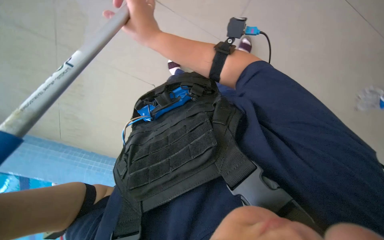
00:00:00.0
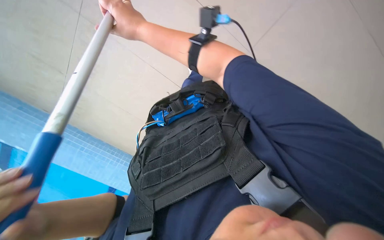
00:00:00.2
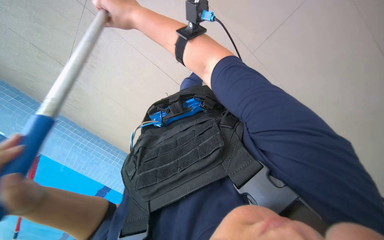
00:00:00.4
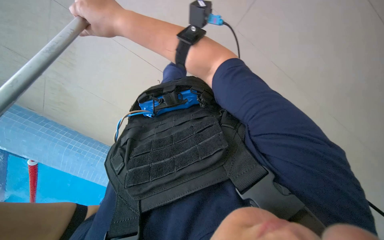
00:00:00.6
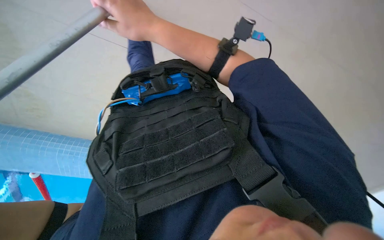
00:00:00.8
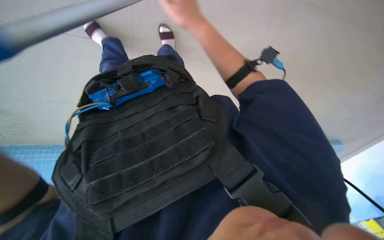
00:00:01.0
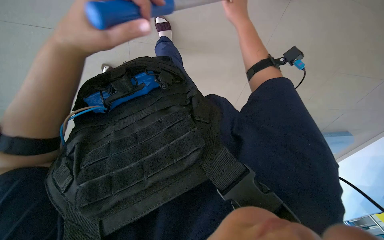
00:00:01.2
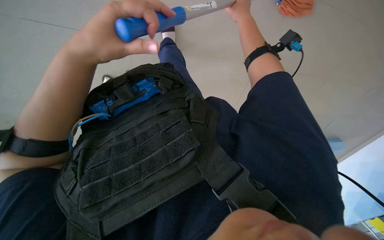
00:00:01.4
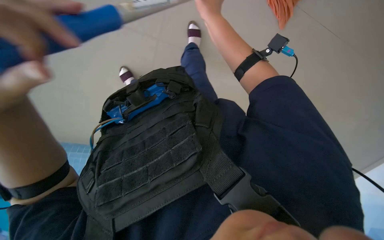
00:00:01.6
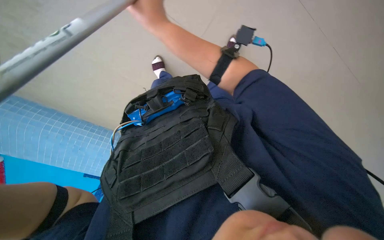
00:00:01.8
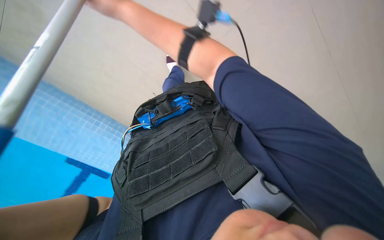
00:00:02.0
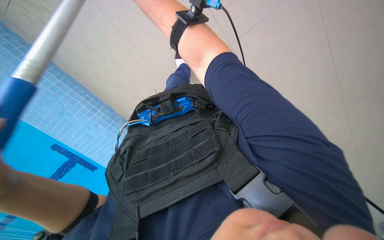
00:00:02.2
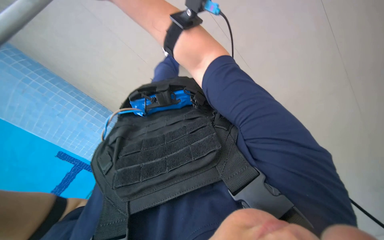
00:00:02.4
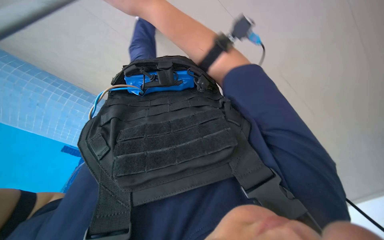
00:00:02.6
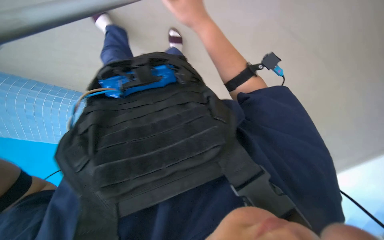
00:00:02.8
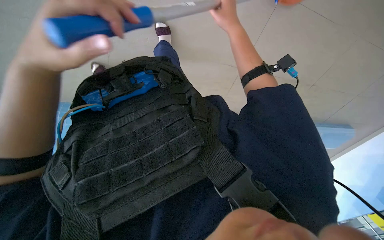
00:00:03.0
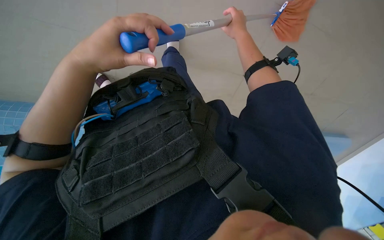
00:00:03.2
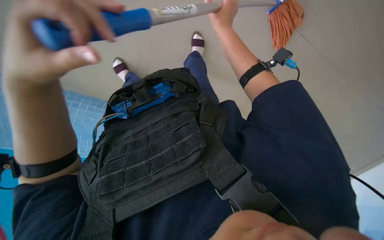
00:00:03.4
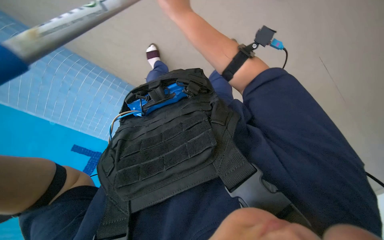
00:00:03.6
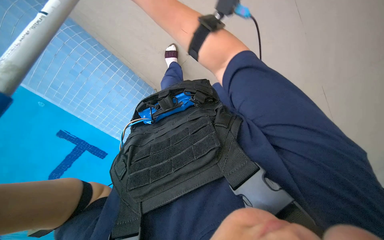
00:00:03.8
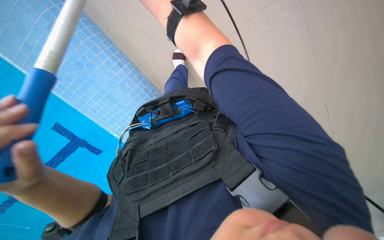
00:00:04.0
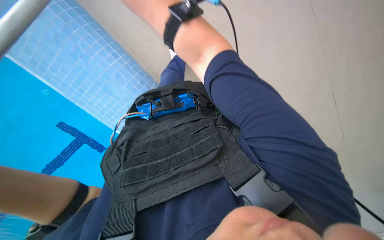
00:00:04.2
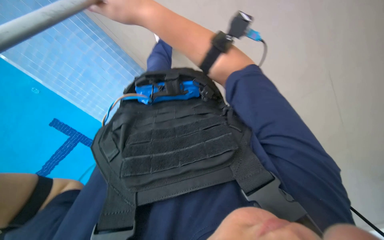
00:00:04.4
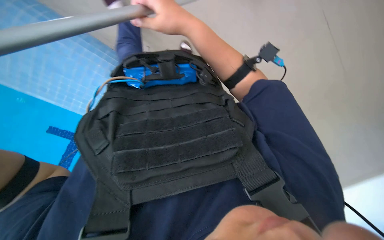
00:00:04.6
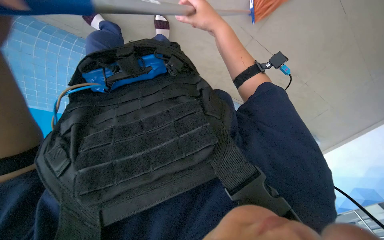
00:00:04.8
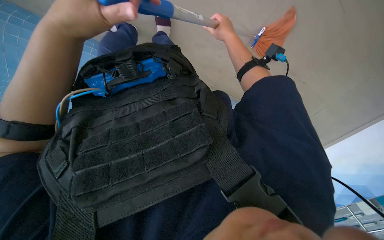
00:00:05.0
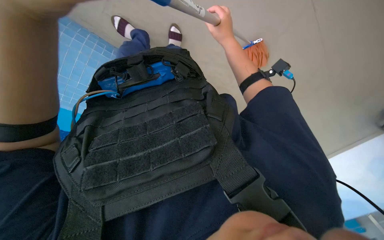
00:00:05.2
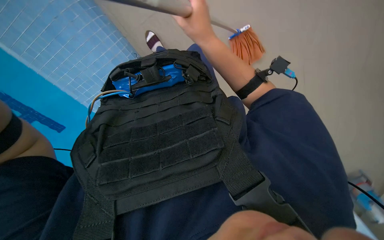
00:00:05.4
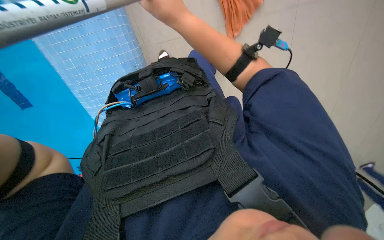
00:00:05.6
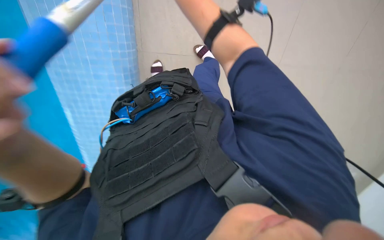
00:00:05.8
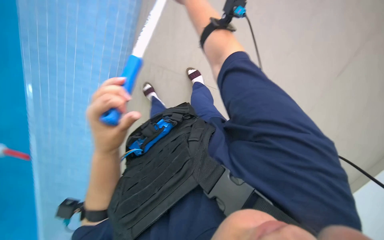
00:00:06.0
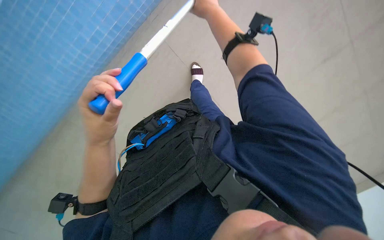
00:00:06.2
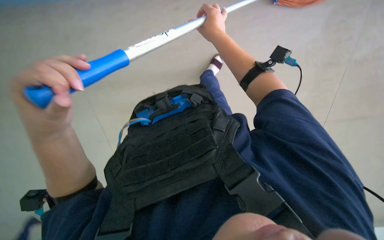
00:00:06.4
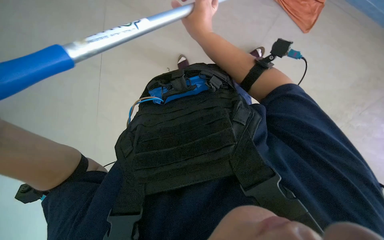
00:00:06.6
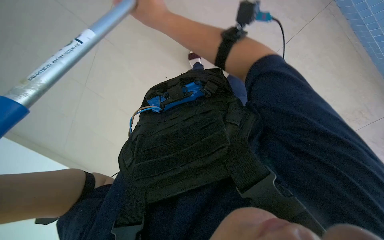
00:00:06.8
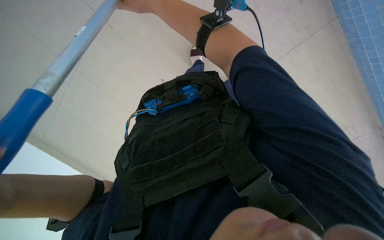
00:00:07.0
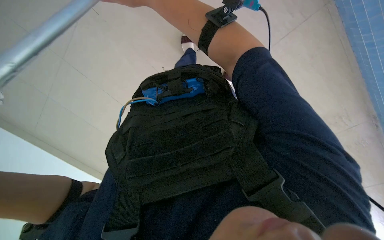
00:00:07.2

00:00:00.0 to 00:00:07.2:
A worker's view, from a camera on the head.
Job: mopping floor.
The whole recording: Mopping pool deck floor. The worker prepares the mop and mops the pool deck floor.
00:00:00.0 to 00:00:01.4: The camera sweeps to the right, by some 20 degrees. The right hand heads to the right, covering roughly 35 cm.

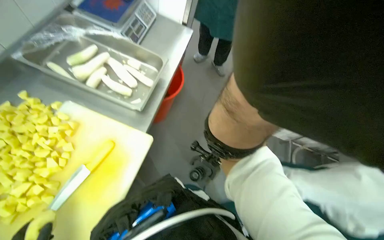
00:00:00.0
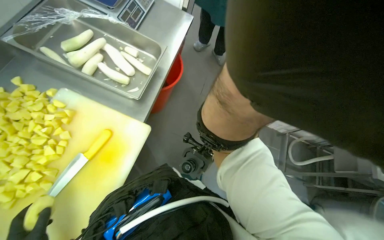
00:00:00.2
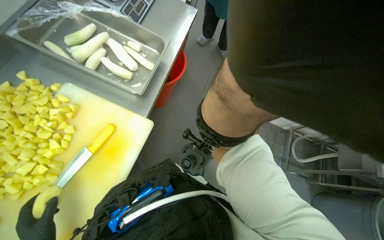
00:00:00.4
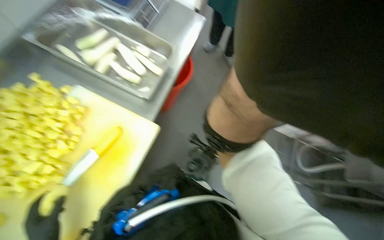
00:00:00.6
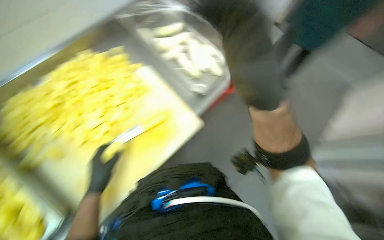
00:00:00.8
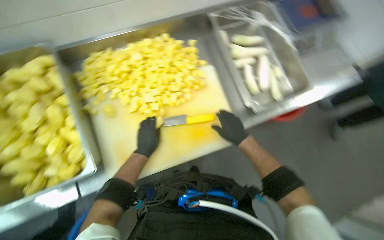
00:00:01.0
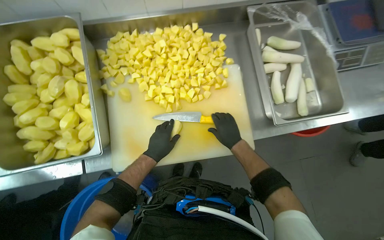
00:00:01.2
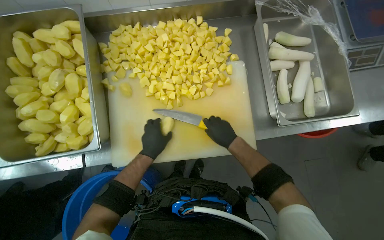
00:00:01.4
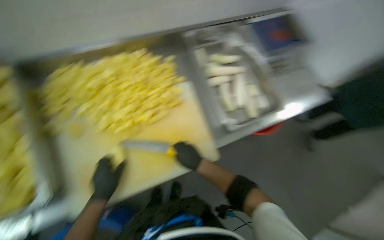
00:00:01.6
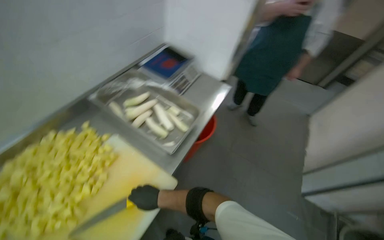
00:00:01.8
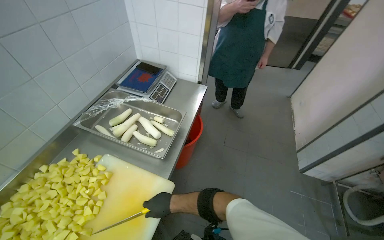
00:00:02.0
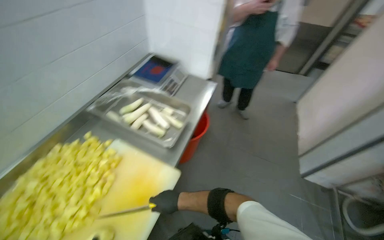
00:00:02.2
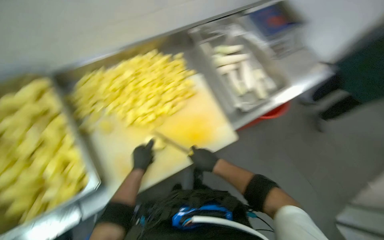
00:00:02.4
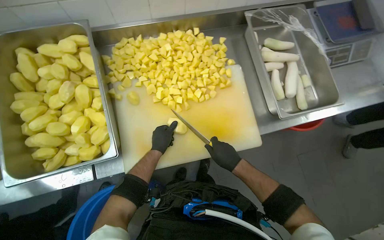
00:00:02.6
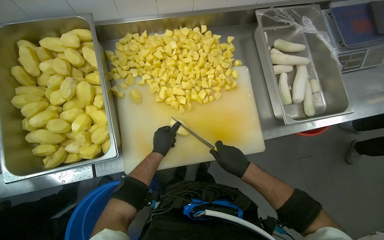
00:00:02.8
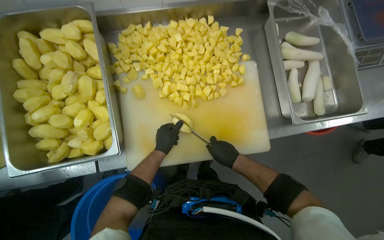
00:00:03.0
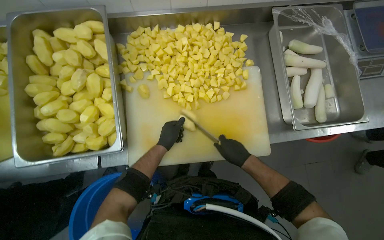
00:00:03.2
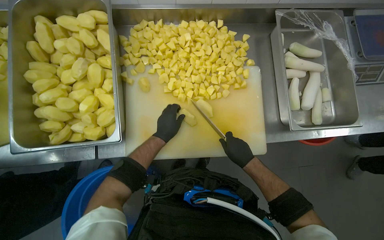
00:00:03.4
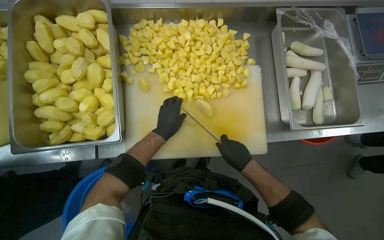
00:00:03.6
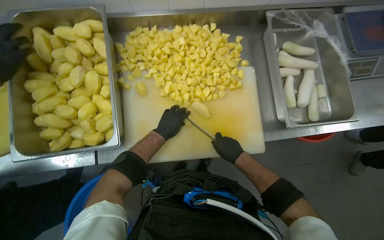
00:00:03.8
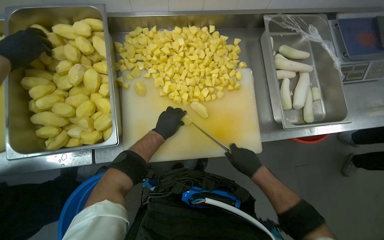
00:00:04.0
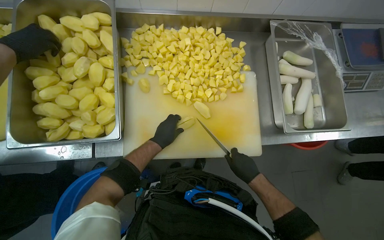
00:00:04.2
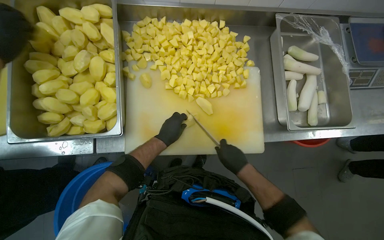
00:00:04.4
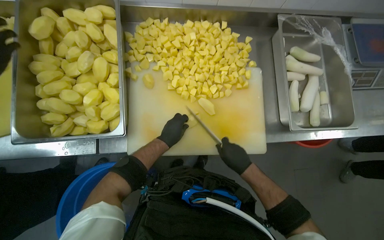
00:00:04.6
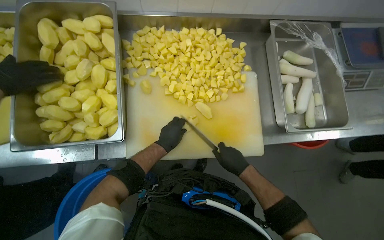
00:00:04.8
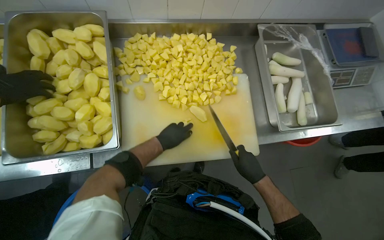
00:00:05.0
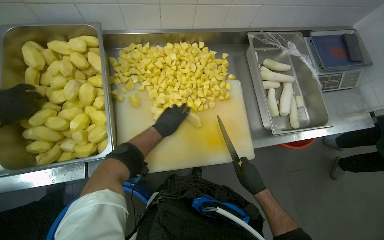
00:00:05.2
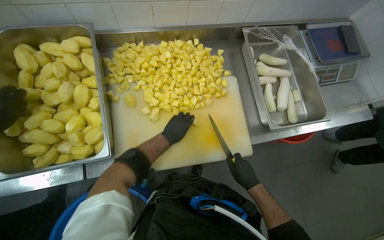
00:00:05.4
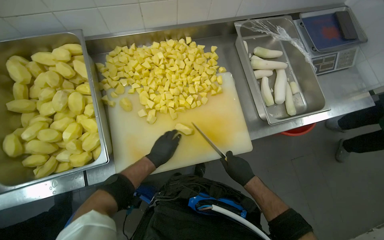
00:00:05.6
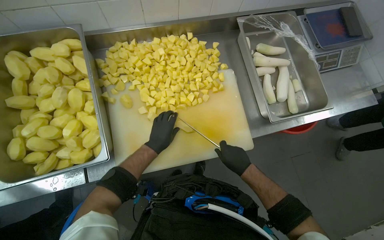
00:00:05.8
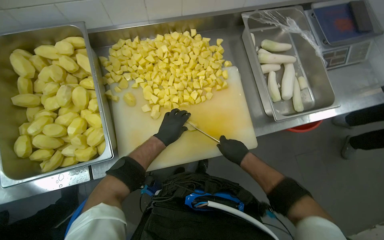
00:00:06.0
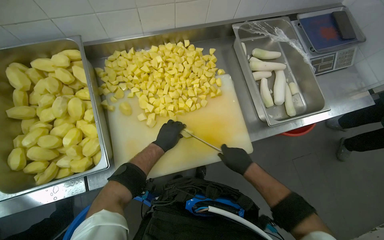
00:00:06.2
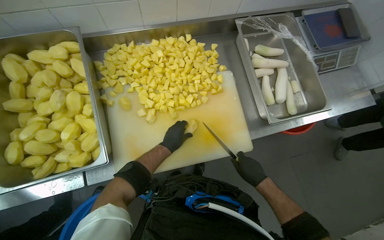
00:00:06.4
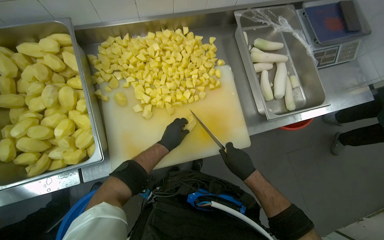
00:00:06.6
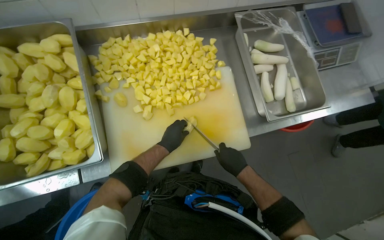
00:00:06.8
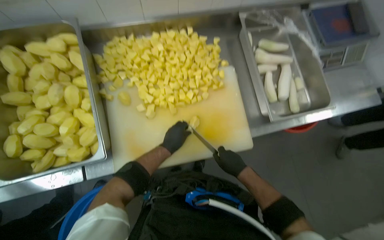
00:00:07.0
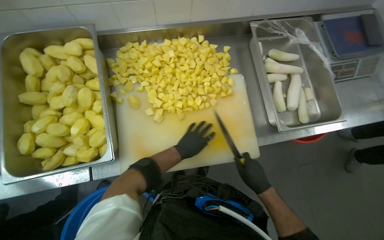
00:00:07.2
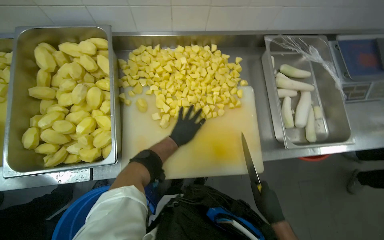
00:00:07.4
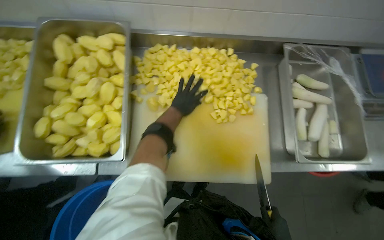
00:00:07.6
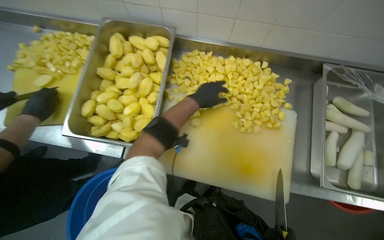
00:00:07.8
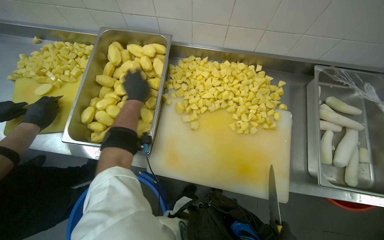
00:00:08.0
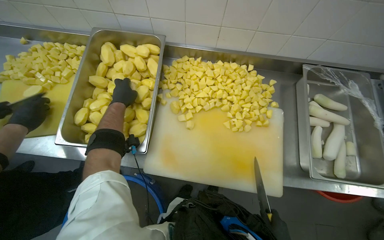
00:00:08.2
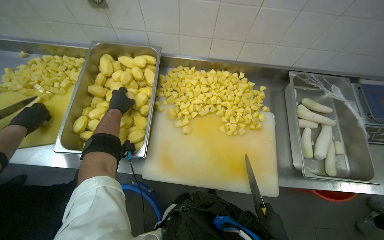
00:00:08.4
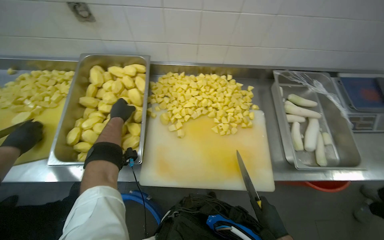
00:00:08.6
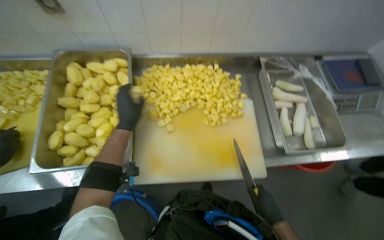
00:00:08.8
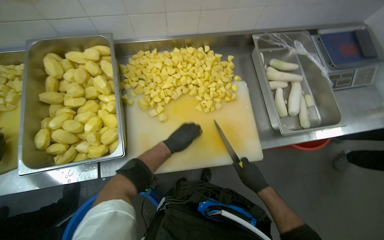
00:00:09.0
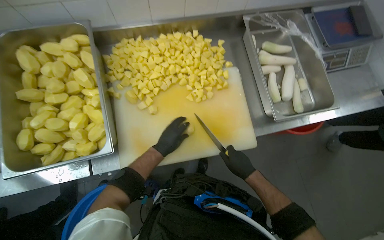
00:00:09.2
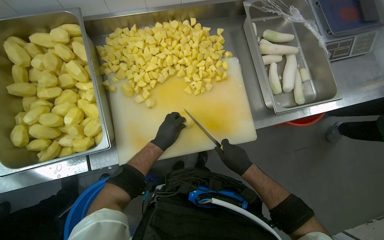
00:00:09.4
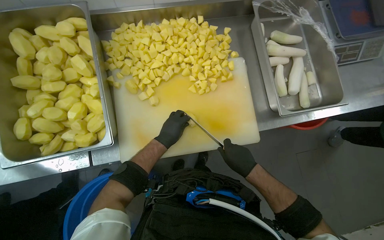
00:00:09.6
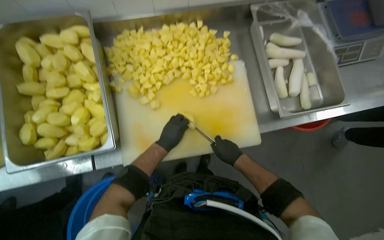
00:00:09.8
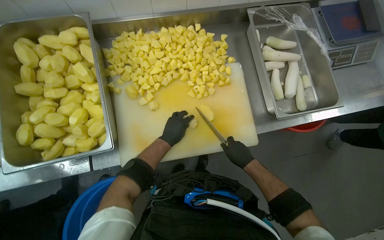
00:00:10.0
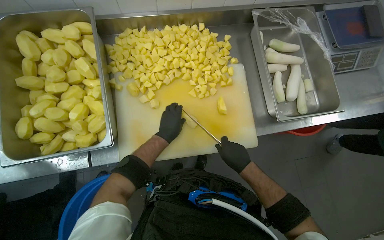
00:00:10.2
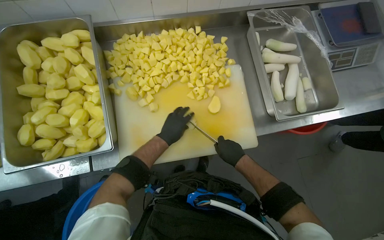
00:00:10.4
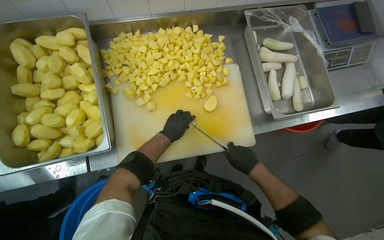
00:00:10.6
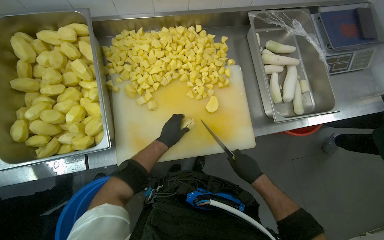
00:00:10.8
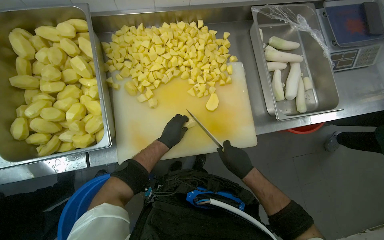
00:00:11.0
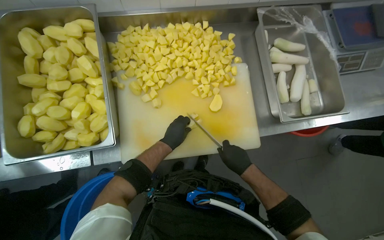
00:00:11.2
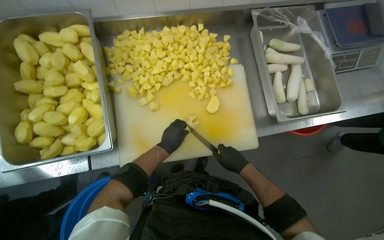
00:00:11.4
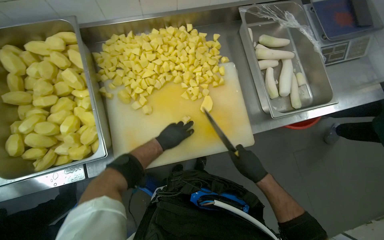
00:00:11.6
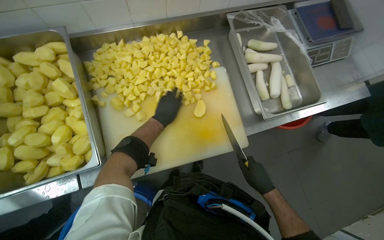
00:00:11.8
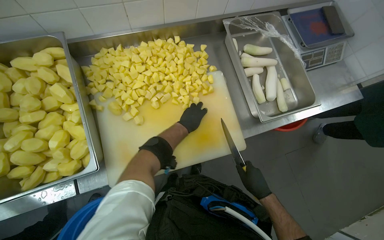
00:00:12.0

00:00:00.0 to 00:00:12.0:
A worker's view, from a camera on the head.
Job: preparing food.
The whole recording: Cutting potatoes into pieces. The worker dices peeled potatoes into smaller pieces on a cutting board.
00:00:06.0 to 00:00:07.6: The left hand goes some 15 cm up the picture.
00:00:07.6 to 00:00:09.0: The left hand shifts some 15 cm down the picture, and reaches some 30 cm to the left, then returns.
00:00:09.0 to 00:00:10.4: The hands make small movements and keep their place.
00:00:10.4 to 00:00:12.0: The left hand is displaced to the right by some 10 cm. The right hand is displaced down the picture and to the right by about 10 cm.
